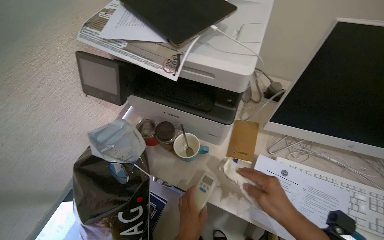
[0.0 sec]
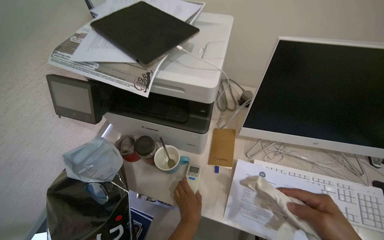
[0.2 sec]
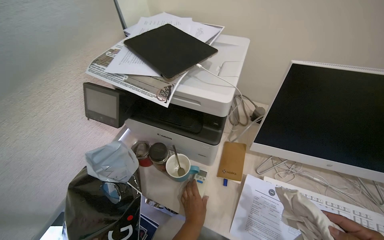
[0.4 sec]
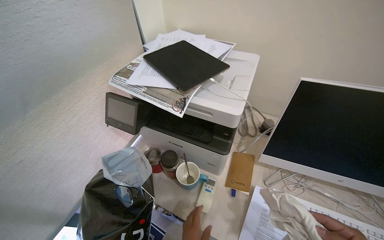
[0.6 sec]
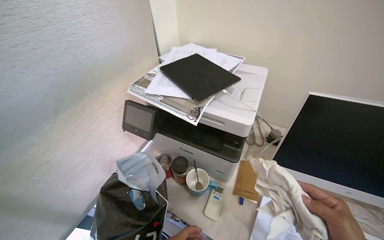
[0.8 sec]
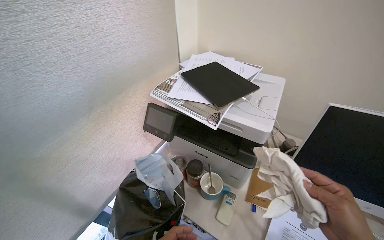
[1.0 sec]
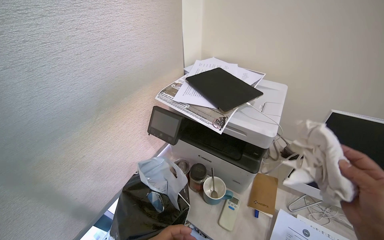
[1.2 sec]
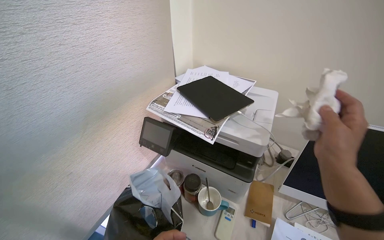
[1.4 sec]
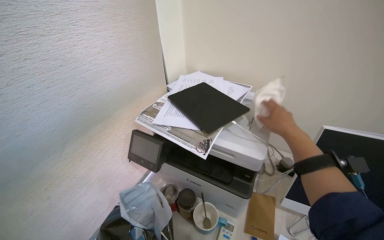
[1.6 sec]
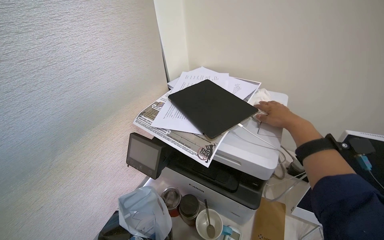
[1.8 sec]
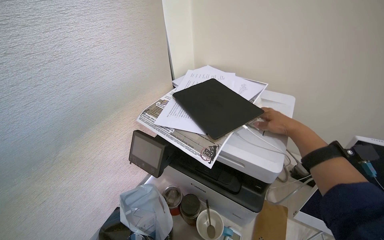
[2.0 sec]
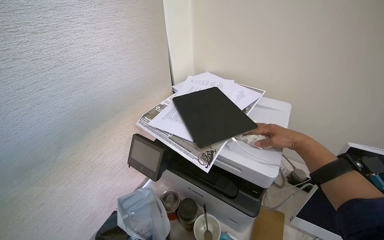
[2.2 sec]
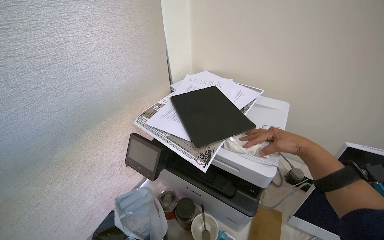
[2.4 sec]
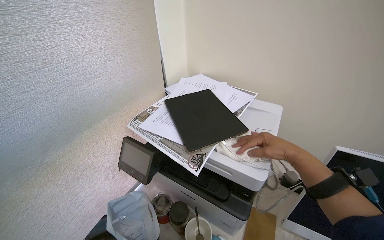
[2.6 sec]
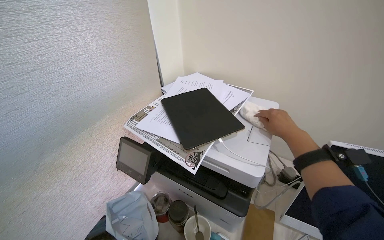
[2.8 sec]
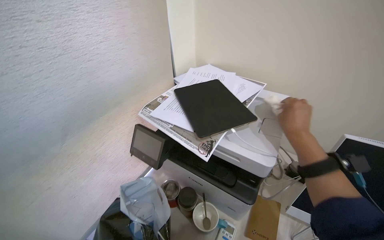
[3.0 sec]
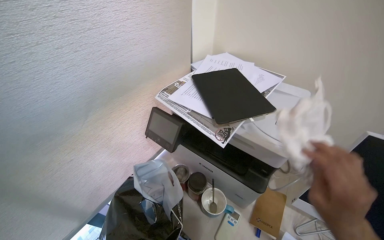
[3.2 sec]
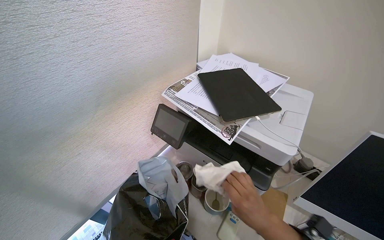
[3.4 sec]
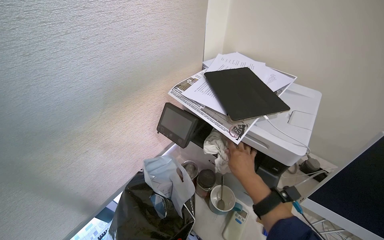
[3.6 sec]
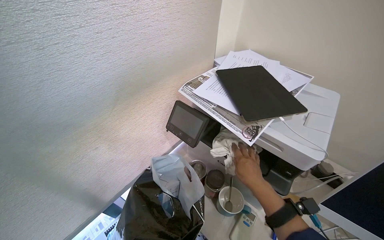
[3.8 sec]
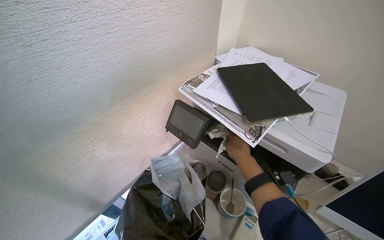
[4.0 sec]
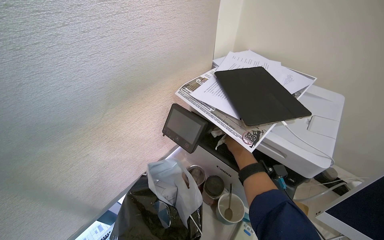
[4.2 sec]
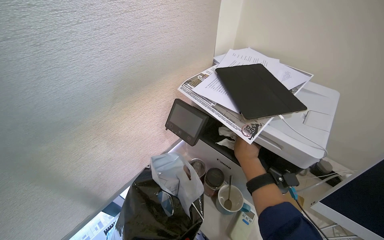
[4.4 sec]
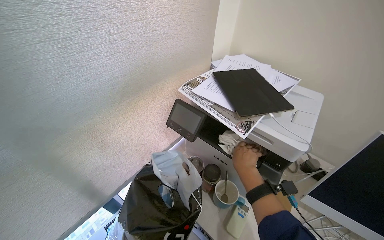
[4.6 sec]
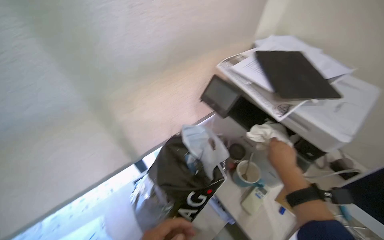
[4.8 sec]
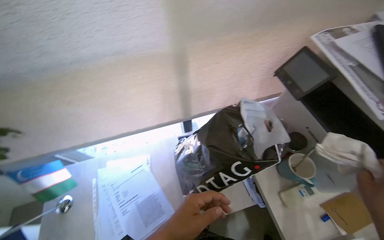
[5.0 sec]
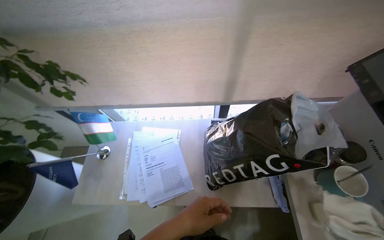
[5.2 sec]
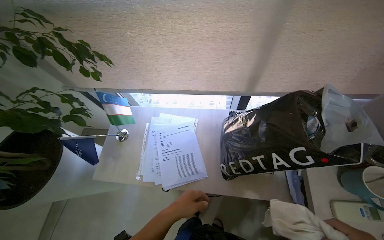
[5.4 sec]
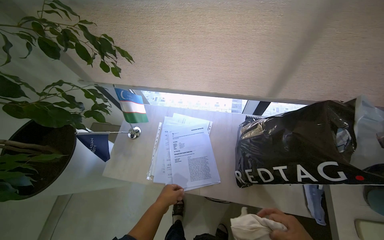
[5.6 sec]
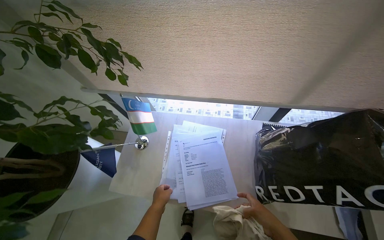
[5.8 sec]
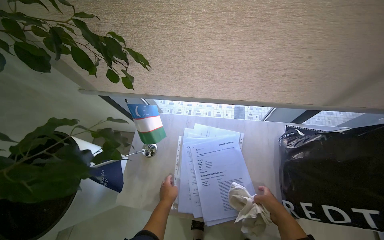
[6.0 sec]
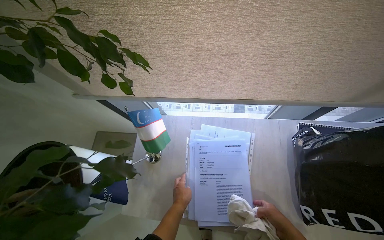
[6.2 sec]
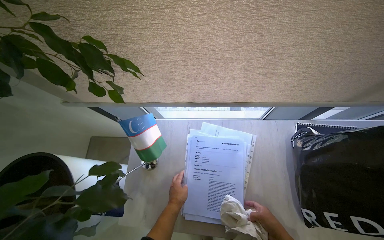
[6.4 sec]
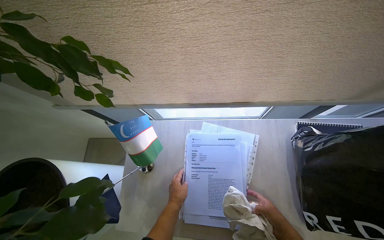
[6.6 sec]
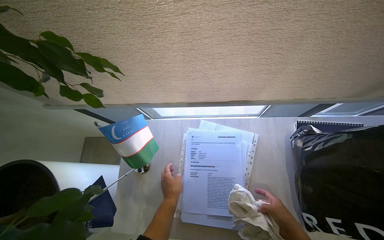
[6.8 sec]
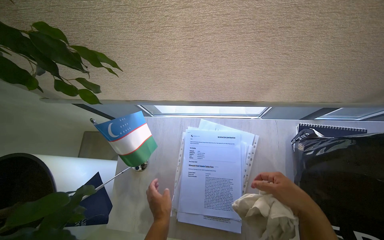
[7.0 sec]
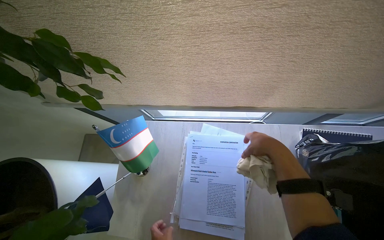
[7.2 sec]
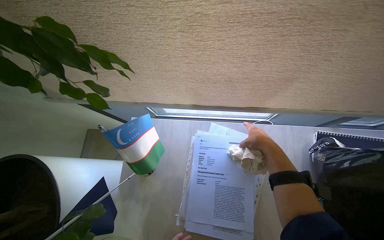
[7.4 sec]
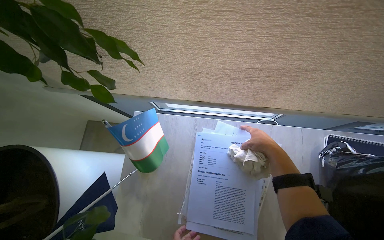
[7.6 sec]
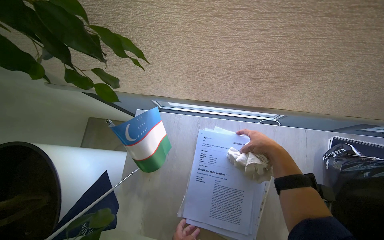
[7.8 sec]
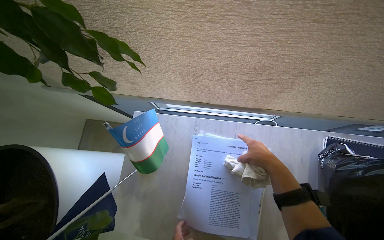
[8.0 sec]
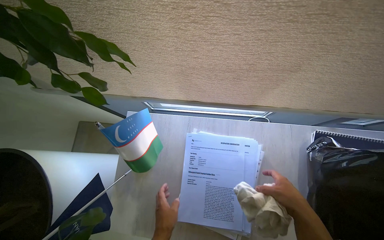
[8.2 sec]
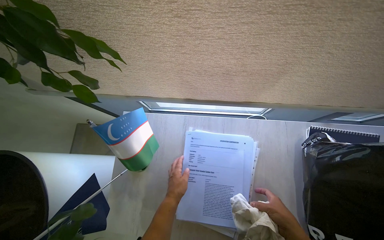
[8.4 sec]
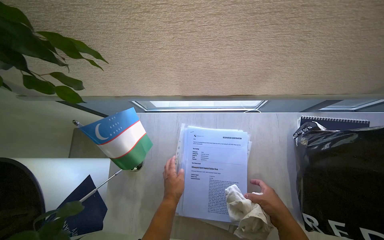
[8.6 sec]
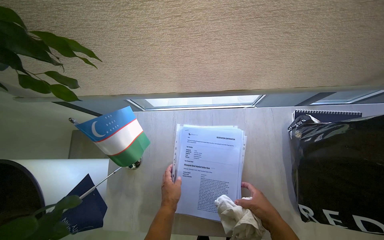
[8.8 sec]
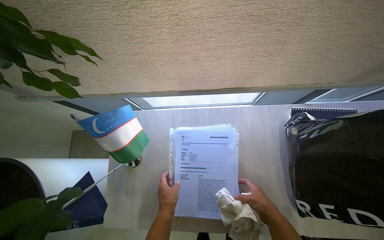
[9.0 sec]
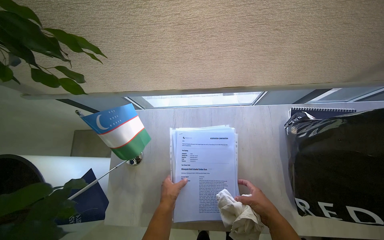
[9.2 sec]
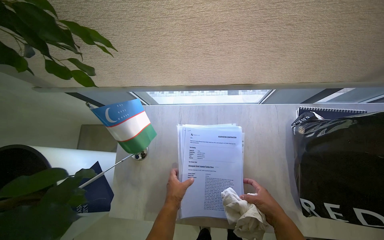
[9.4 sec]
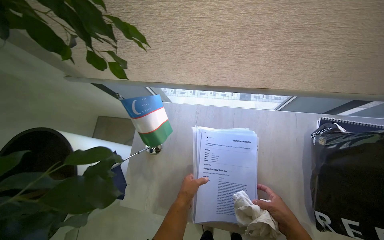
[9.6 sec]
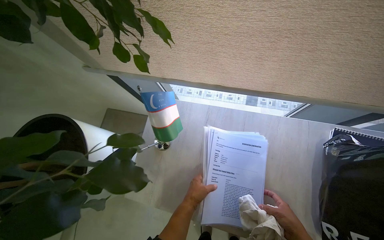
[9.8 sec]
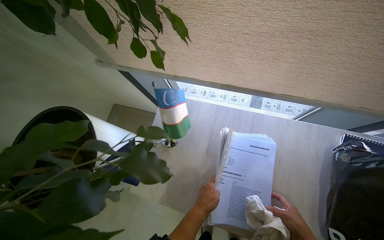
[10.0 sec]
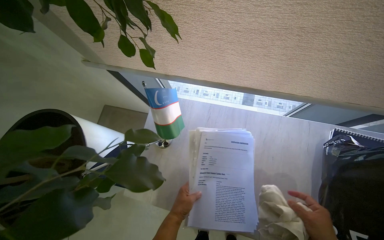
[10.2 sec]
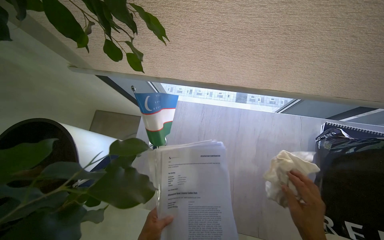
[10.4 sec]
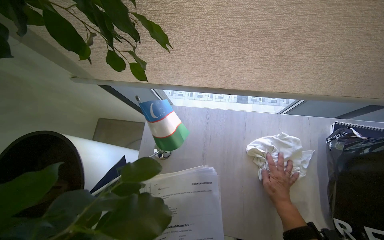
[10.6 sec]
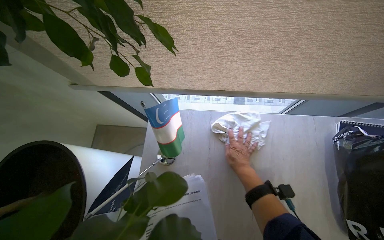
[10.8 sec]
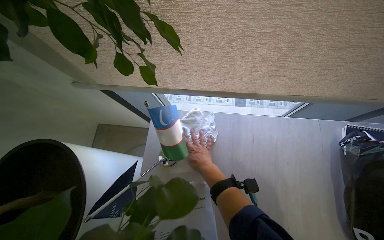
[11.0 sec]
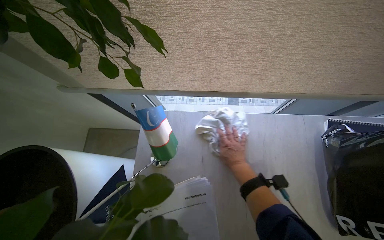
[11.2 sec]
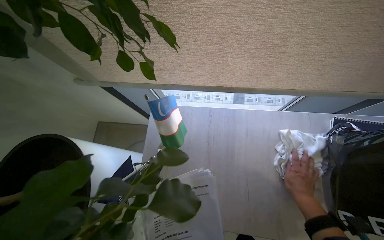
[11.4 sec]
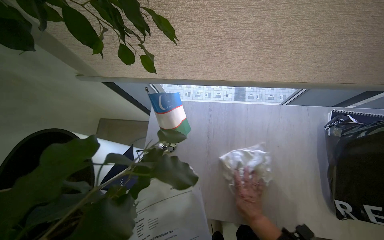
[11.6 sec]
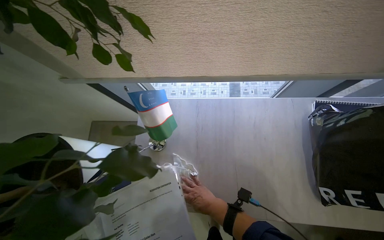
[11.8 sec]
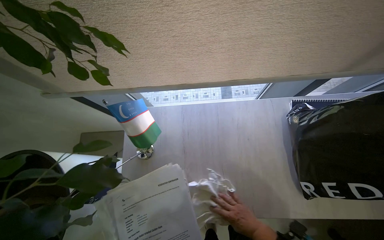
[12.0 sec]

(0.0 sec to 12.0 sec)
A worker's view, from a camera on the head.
Job: wiping surfaces.
The whole recording: Cleaning, organizing, and securing office room. The worker unlocks and opens the door, then cleans surfaces, organizes items, wipes the door handle, and locks the office room.
0.0 sec - 1.6 sec: The wearer looks roughly 20 degrees further upward.
3.0 sec - 4.4 sec: The right hand moves nearer and farther over roughly 40 cm, changing direction 2 times.
4.4 sec - 6.0 sec: The wearer moves approximately 50 cm. The head rotates approximately 55 degrees to the left. The camera pitches downward, by approximately 20 degrees.
6.0 sec - 7.6 sec: The right hand moves up the picture, roughly 25 cm.
7.6 sec - 9.0 sec: The right hand shifts about 30 cm down the picture and nearer to the camera.

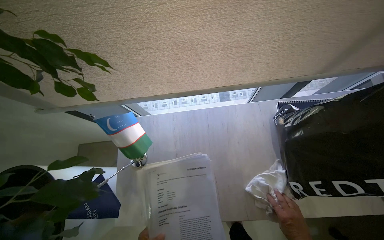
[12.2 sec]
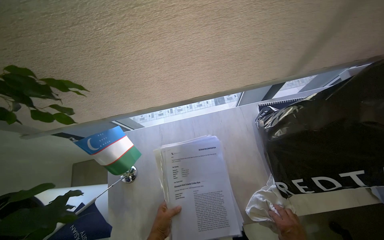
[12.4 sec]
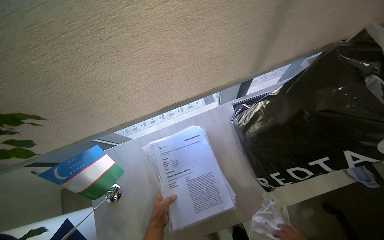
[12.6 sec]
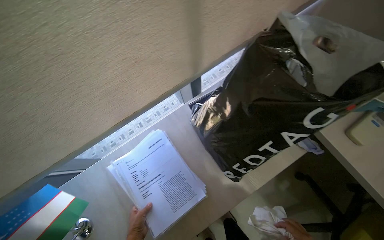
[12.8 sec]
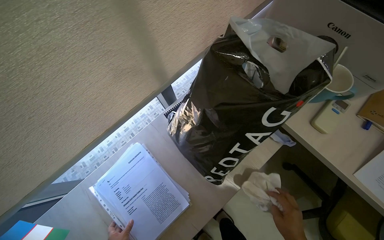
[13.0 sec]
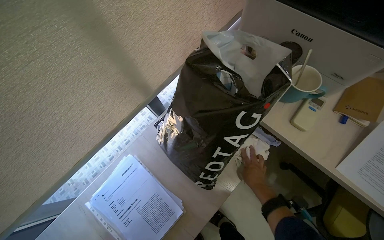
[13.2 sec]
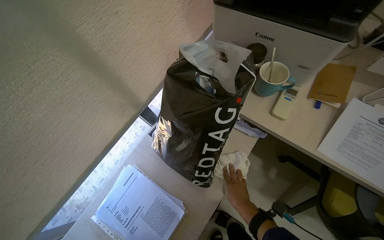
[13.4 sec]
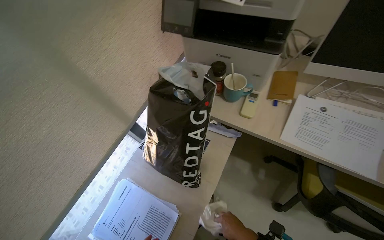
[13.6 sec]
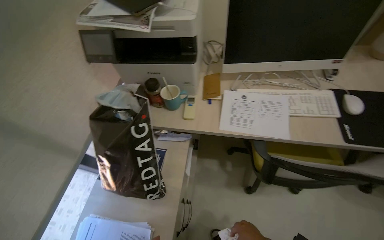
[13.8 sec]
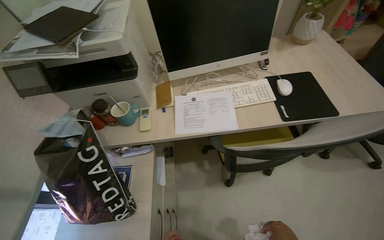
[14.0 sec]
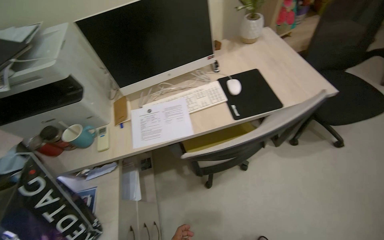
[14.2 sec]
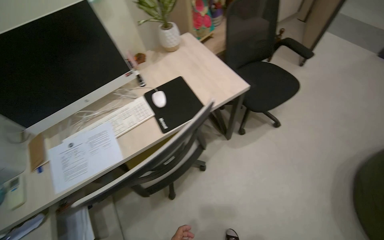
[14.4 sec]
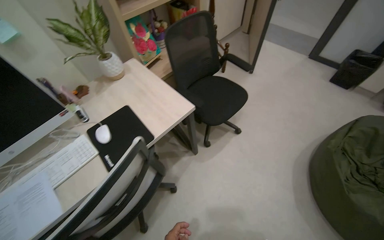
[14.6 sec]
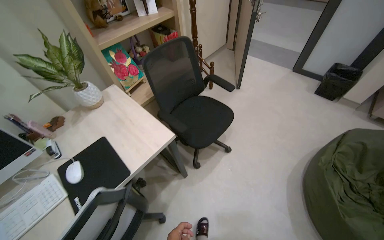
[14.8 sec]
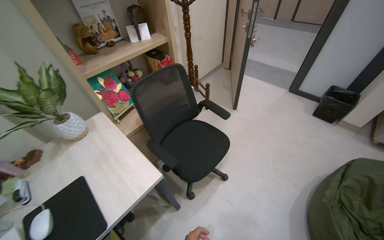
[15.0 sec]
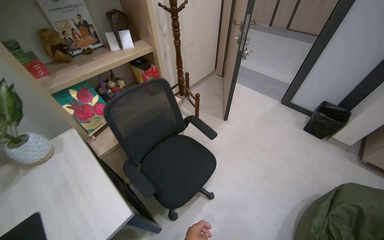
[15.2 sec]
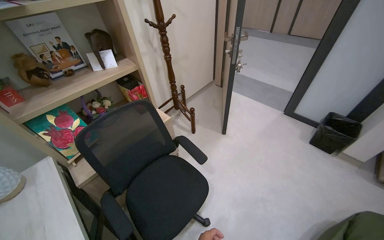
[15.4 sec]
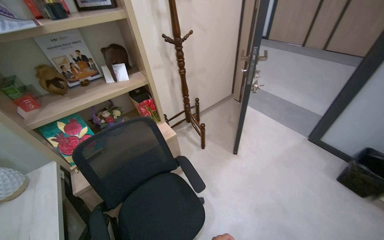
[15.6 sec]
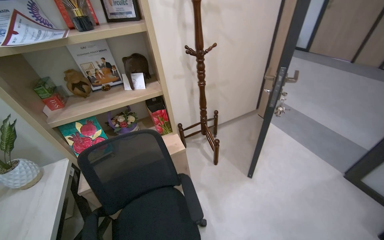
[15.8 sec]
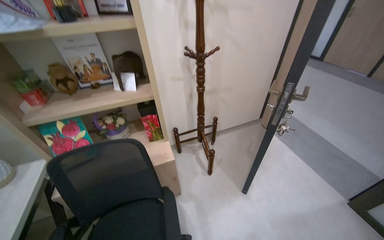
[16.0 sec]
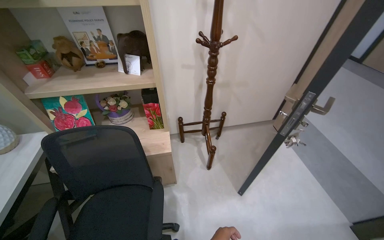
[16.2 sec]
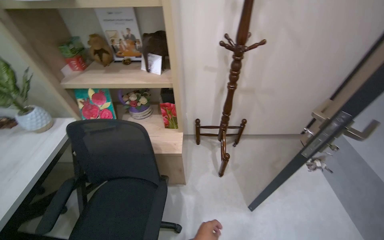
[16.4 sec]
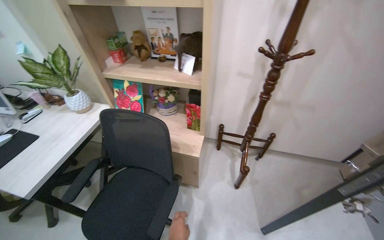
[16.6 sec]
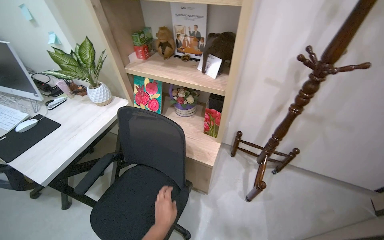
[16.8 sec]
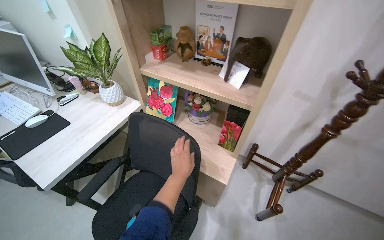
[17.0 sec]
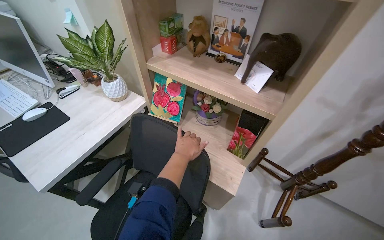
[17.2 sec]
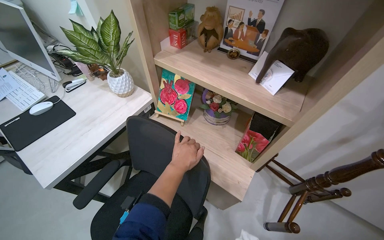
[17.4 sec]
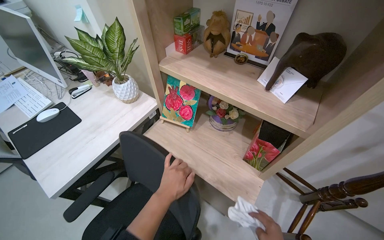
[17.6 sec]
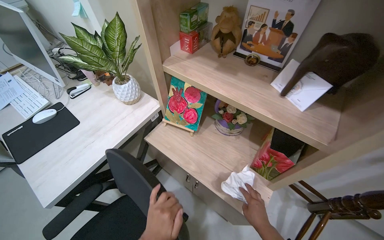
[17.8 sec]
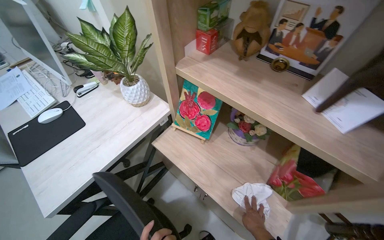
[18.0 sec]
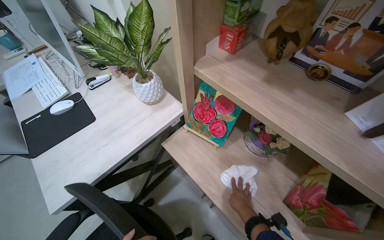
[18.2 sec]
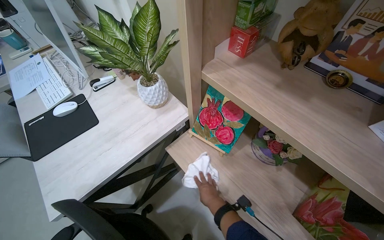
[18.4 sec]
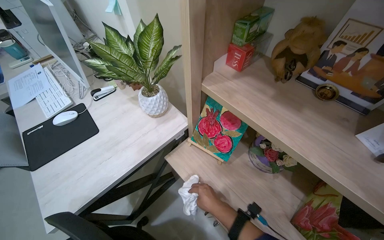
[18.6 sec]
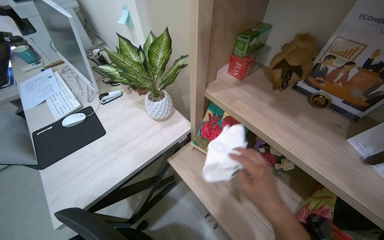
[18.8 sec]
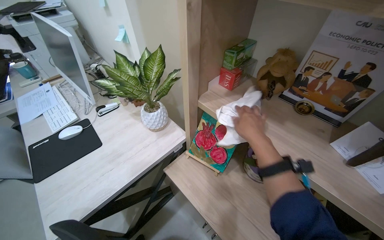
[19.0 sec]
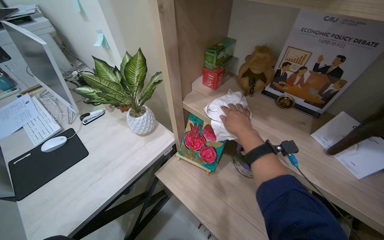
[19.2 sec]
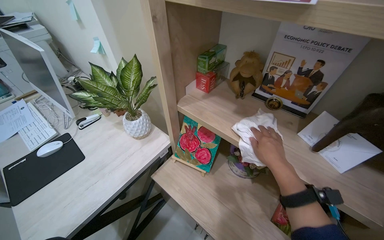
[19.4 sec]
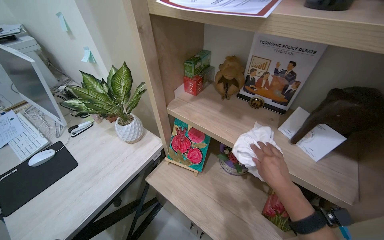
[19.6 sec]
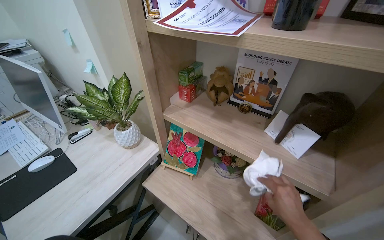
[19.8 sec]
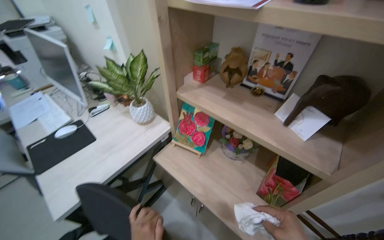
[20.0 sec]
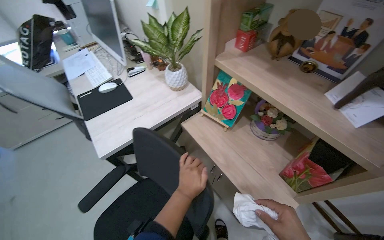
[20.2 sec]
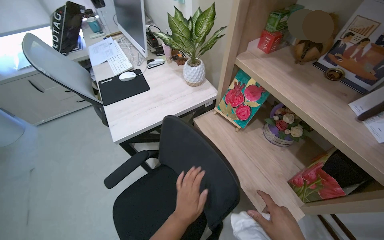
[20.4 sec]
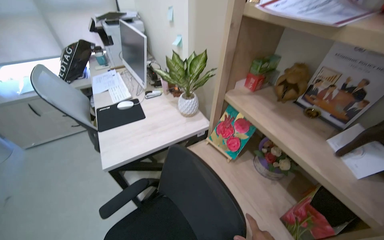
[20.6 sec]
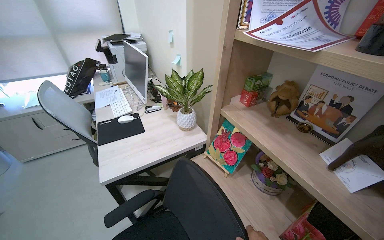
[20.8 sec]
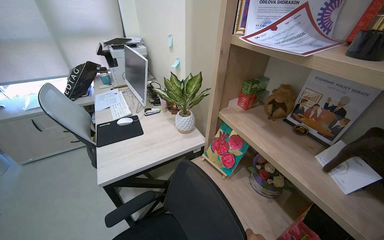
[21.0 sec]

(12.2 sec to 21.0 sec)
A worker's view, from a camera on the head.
Job: wiping surfaces.
The whole recording: Cleaning, organizing, and securing office room. The worker unlocks and opens the door, then cleans surfaces, organizes items, wipes the door handle, and locks the office room.
12.2 sec - 13.6 sec: The wearer's head swings roughly 55 degrees to the right. The camera pitches upward, by some 20 degrees.
13.6 sec - 15.2 sec: The head travels roughly 1.5 m. The wearer's head swings about 75 degrees to the right. The camera pitches upward, by approximately 20 degrees.
15.2 sec - 16.6 sec: The camera travels some 70 cm. The wearer's head swings about 60 degrees to the left.
16.6 sec - 18.0 sec: The wearer moves approximately 50 cm. The wearer's head swings approximately 25 degrees to the left.
19.6 sec - 21.0 sec: The head rotates approximately 25 degrees to the left.
